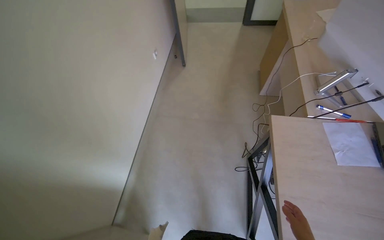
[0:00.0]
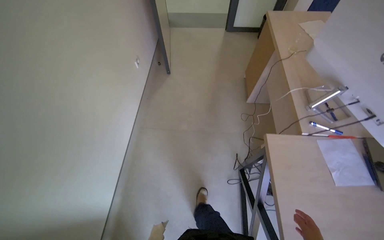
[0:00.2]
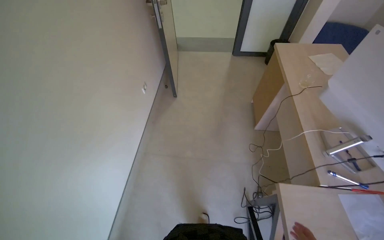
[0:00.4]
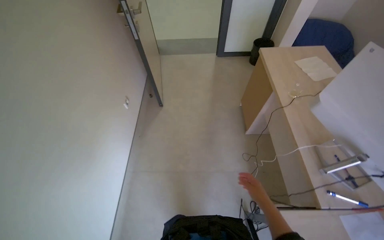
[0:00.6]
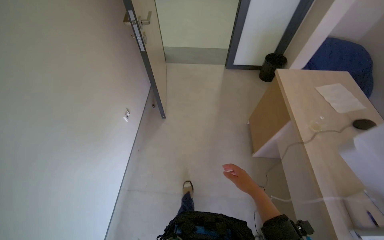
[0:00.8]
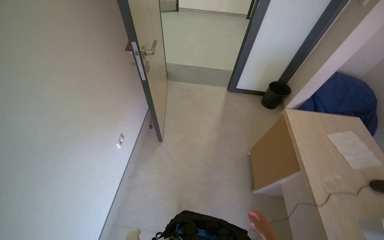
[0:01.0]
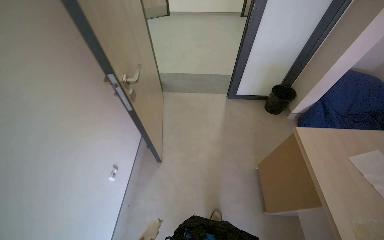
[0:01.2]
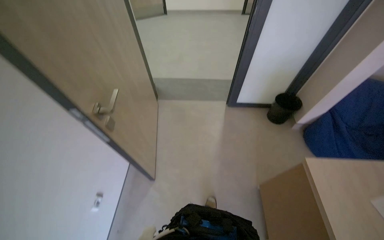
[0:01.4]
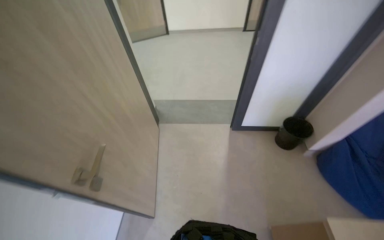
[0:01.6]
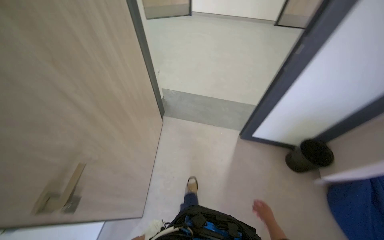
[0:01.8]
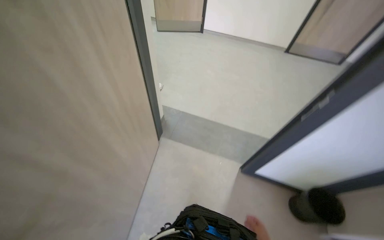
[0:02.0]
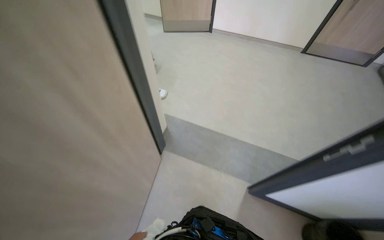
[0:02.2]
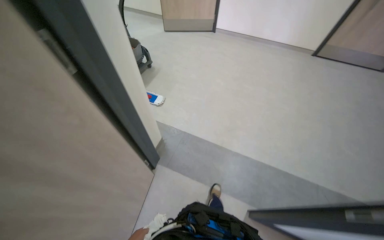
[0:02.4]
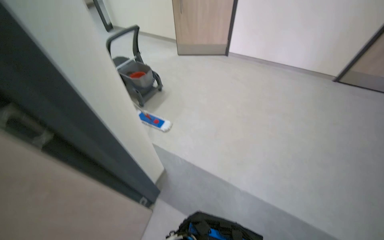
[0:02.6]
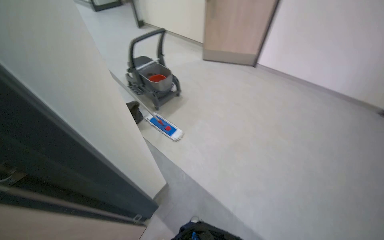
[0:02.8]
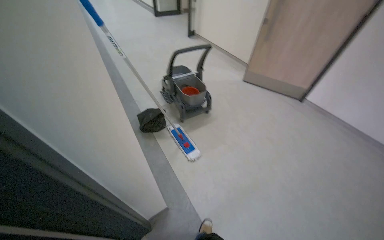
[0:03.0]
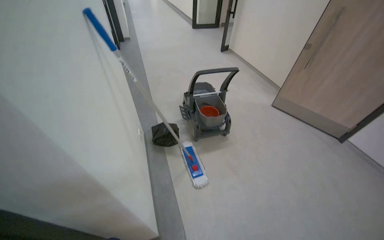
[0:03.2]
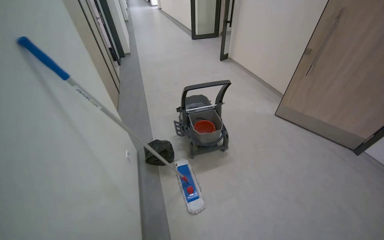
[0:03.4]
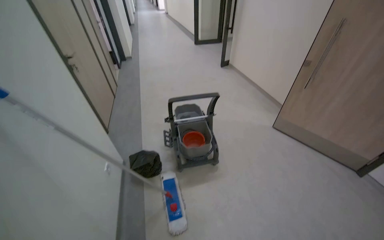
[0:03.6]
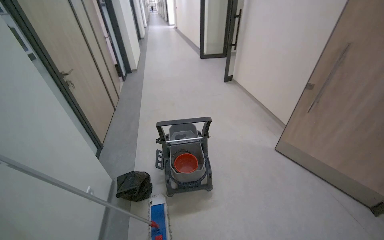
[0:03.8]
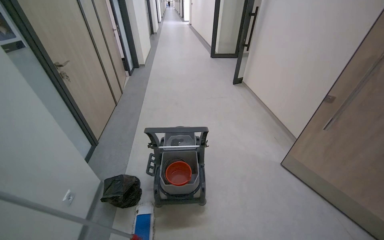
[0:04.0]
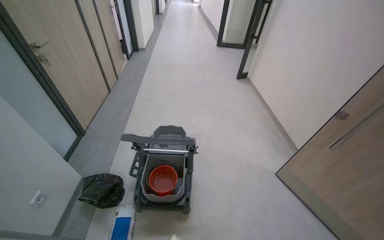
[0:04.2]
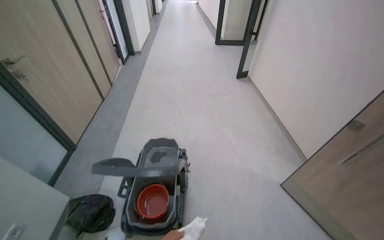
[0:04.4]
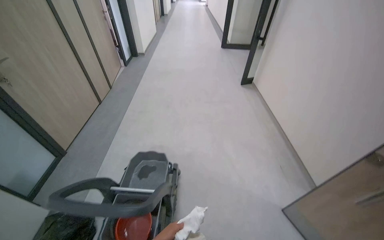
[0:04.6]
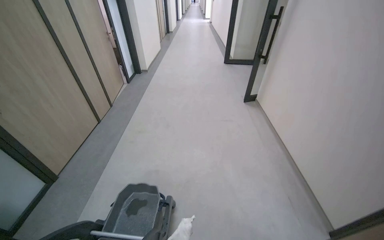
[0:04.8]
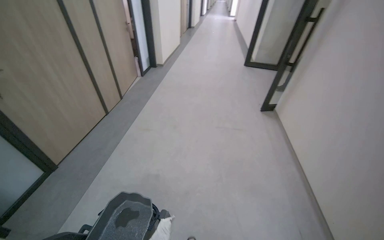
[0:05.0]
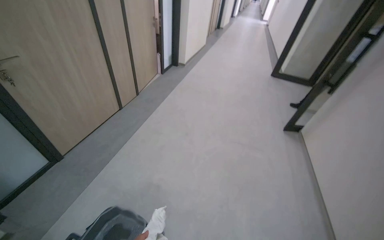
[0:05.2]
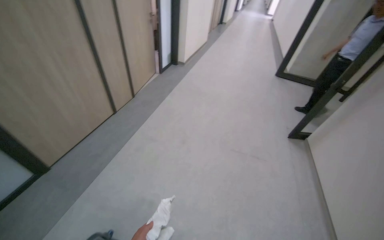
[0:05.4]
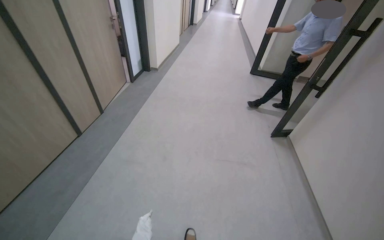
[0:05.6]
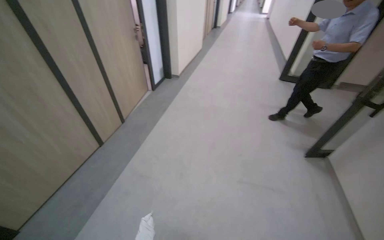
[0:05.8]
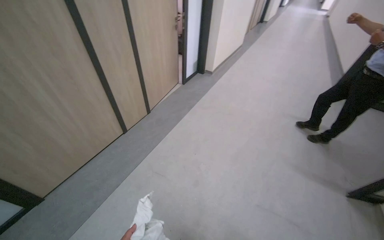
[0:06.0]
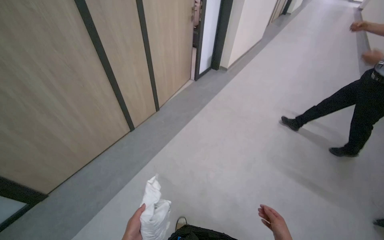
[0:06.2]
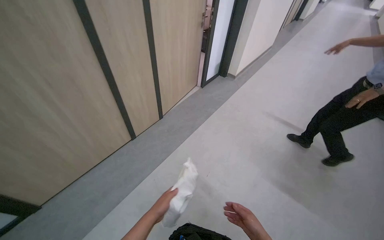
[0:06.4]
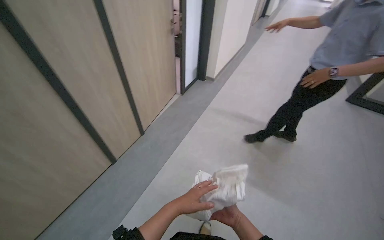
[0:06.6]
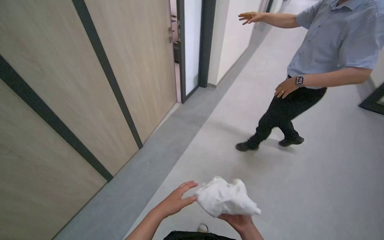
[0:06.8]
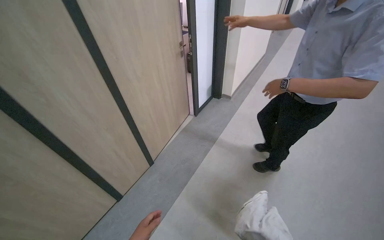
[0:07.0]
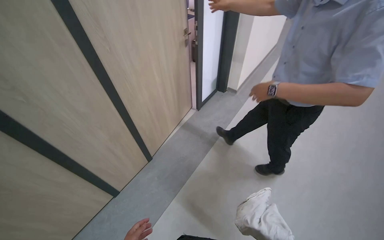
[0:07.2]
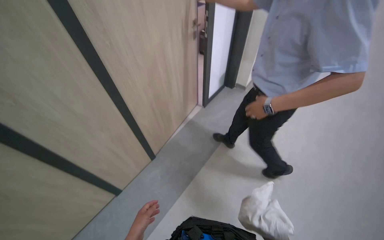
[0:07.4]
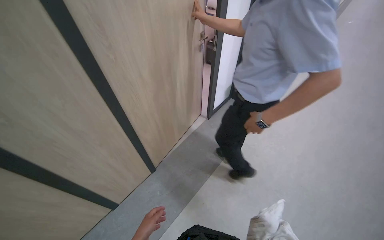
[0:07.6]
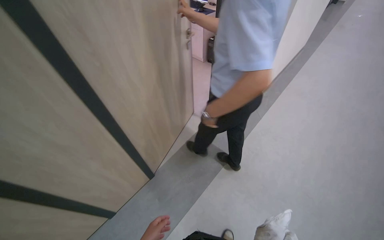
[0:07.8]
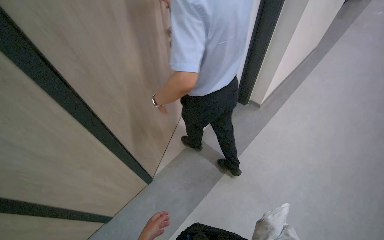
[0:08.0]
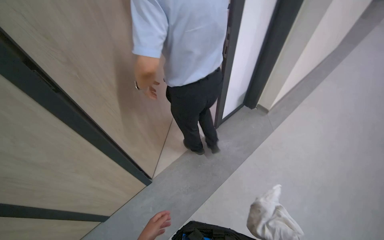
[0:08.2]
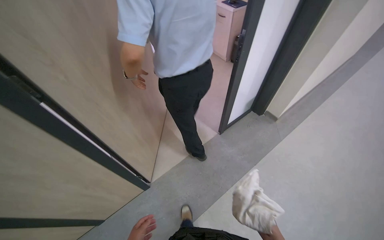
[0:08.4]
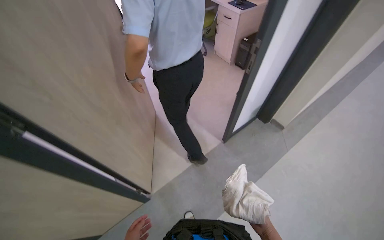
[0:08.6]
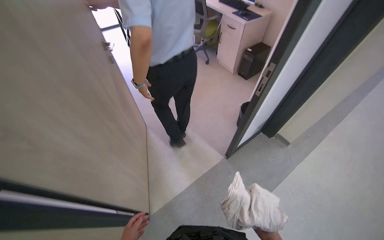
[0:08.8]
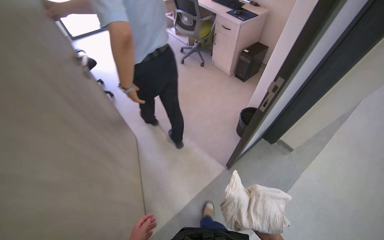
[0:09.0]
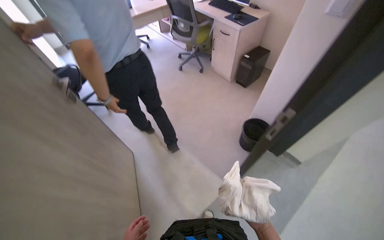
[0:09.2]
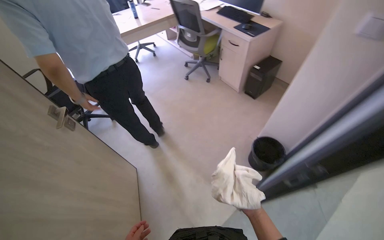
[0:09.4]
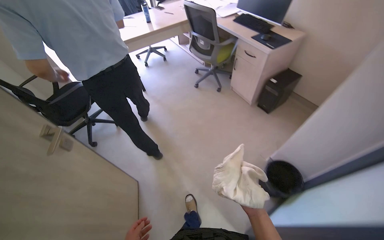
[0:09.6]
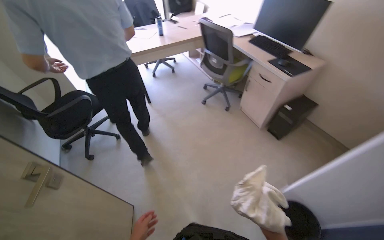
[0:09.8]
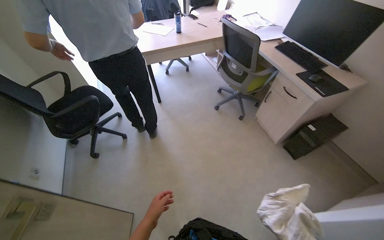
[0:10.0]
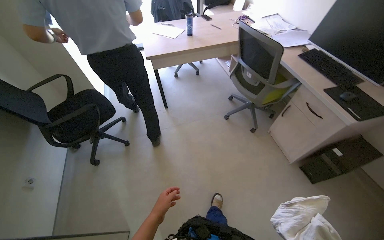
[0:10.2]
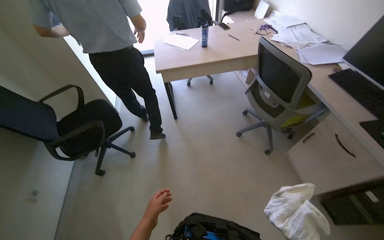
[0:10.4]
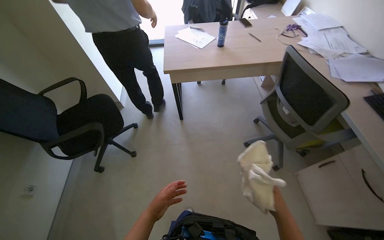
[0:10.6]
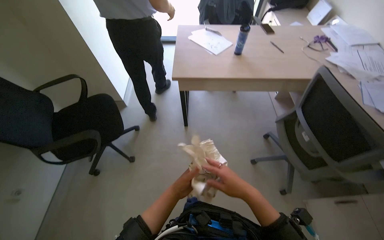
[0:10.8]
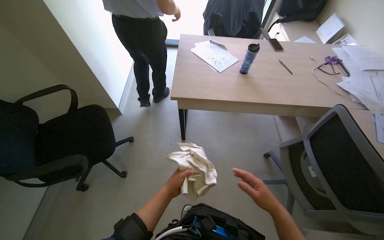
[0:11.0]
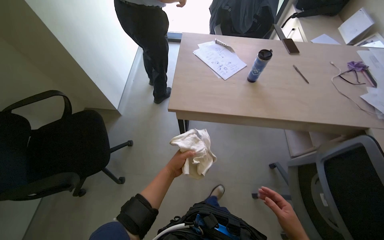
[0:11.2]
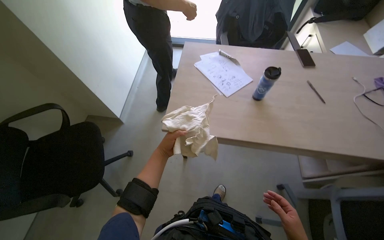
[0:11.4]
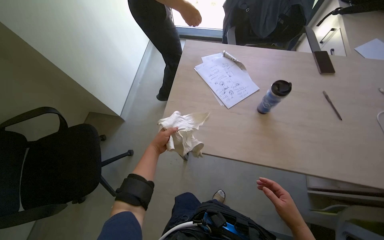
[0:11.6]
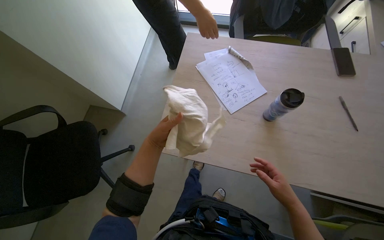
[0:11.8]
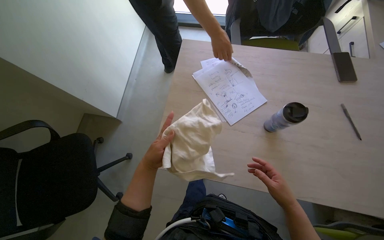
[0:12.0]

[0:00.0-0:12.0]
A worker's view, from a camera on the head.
Job: wiping surfaces.
The whole recording: Wiping office desk surfaces. The worker wipes the office desk surfaces with a cloth, moving items like the keyboard and mouse.
0:00.0 to 0:01.6: The camera travels roughly 1.5 m.
0:01.6 to 0:03.0: The camera is carried approximately 1.5 m. The head turns to the left by some 55 degrees.
0:03.0 to 0:04.4: The camera is carried approximately 1.5 m. The wearer's head swings about 30 degrees to the left.
0:04.4 to 0:06.0: The head travels about 1.5 m. The wearer looks about 35 degrees further to the left.
0:06.0 to 0:07.6: The camera is carried some 1 m. The view pans to the left by approximately 15 degrees.
0:07.6 to 0:09.0: The head travels roughly 40 cm. The wearer looks some 25 degrees further upward.
0:09.0 to 0:10.4: The camera travels some 1 m. The head rotates some 30 degrees to the left.
0:10.4 to 0:12.0: The head travels some 1 m. The head turns to the left by some 25 degrees. The camera pitches downward, by some 20 degrees.

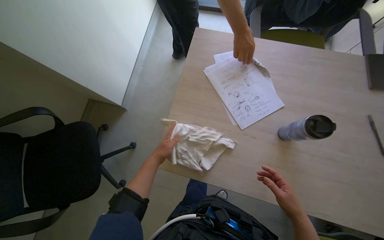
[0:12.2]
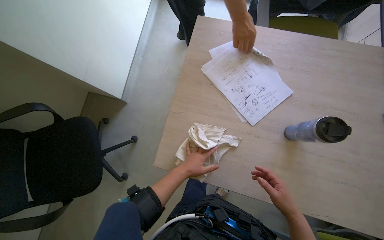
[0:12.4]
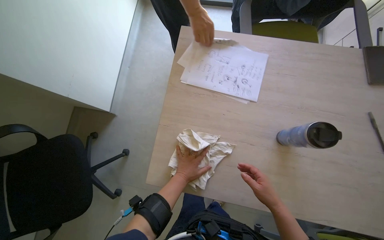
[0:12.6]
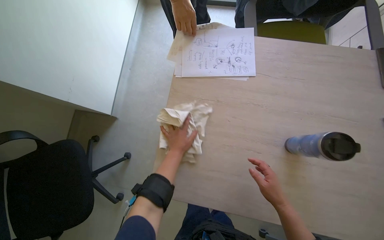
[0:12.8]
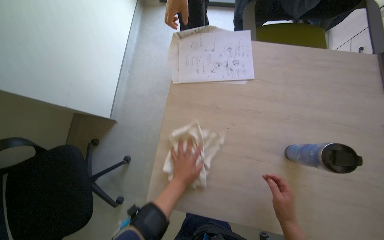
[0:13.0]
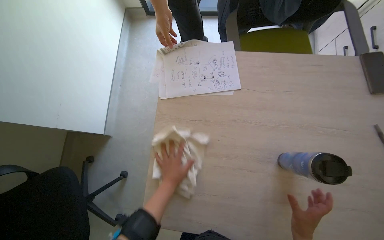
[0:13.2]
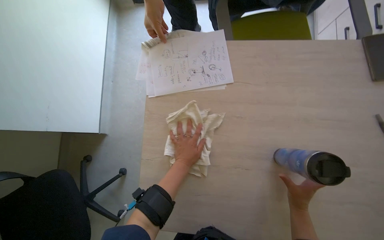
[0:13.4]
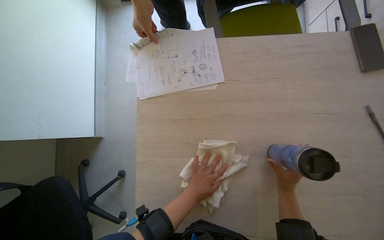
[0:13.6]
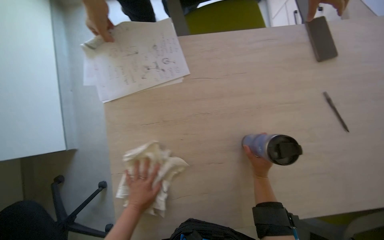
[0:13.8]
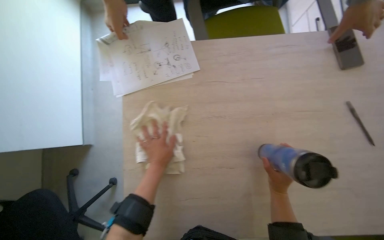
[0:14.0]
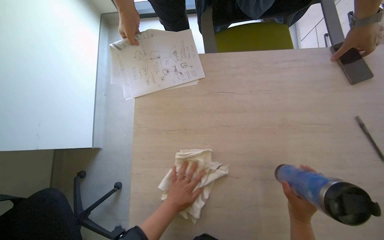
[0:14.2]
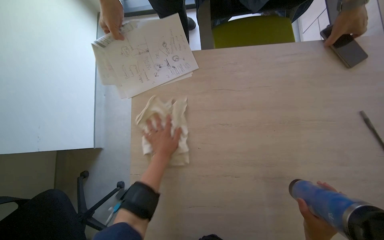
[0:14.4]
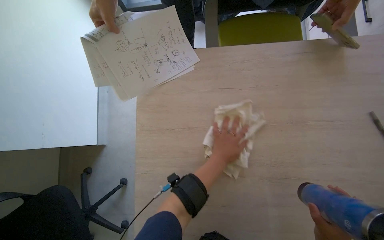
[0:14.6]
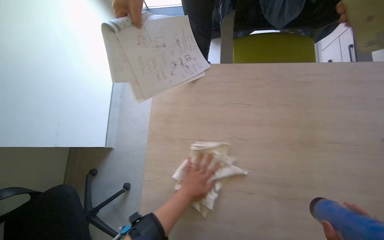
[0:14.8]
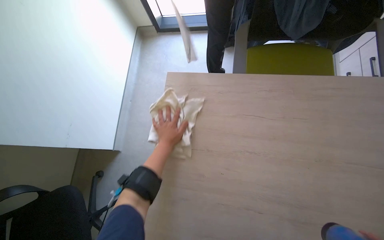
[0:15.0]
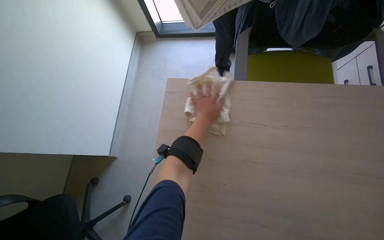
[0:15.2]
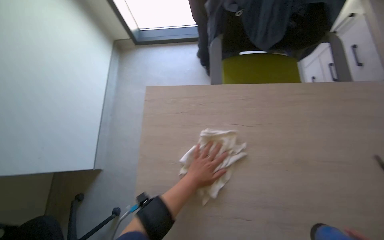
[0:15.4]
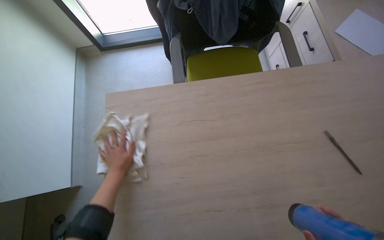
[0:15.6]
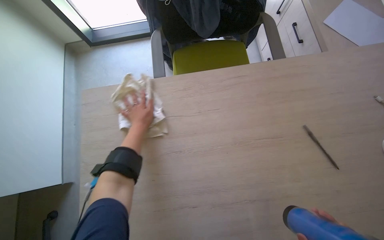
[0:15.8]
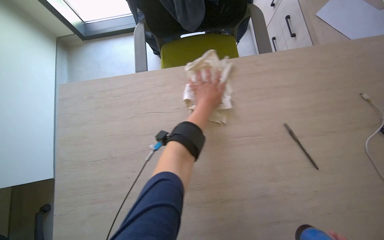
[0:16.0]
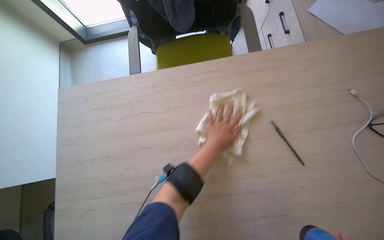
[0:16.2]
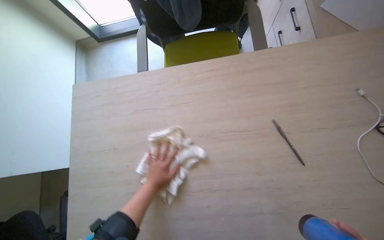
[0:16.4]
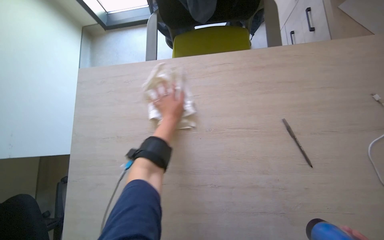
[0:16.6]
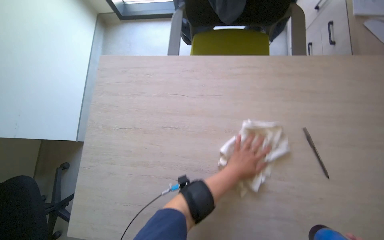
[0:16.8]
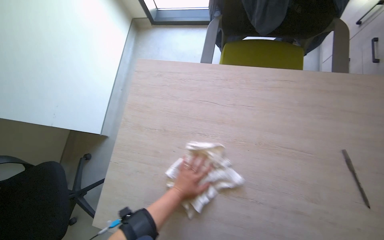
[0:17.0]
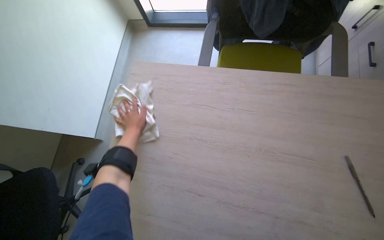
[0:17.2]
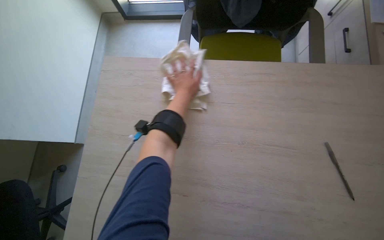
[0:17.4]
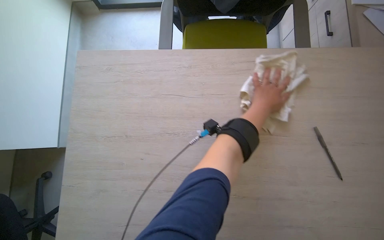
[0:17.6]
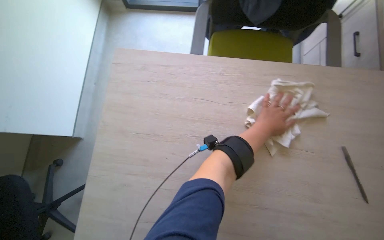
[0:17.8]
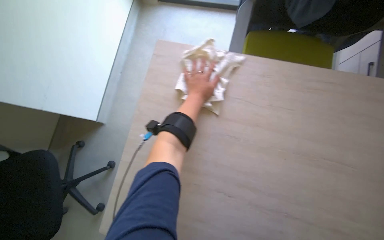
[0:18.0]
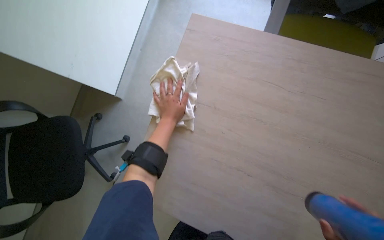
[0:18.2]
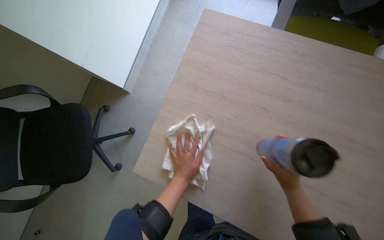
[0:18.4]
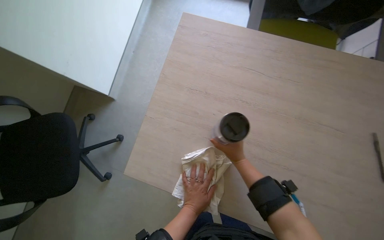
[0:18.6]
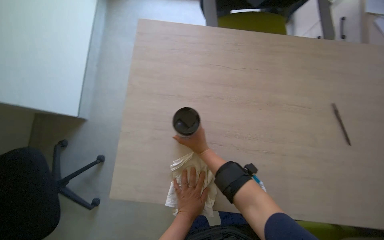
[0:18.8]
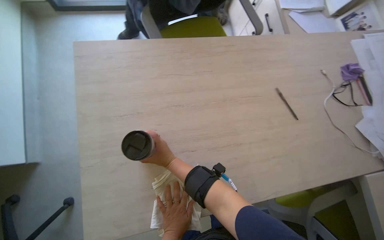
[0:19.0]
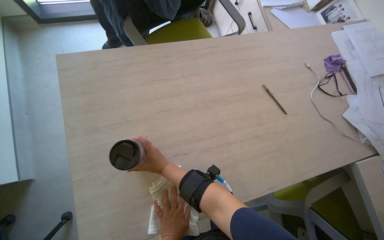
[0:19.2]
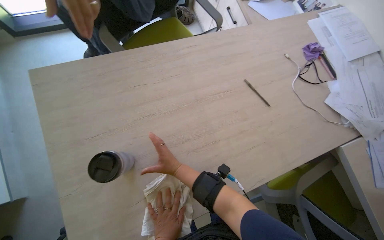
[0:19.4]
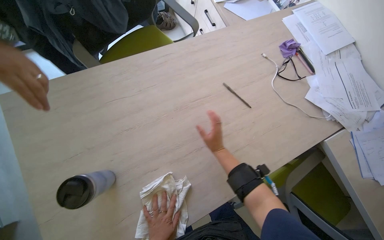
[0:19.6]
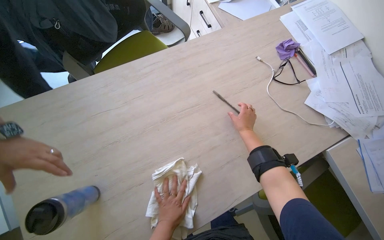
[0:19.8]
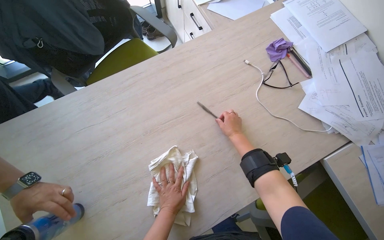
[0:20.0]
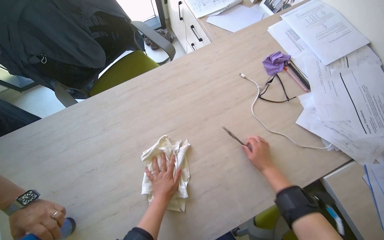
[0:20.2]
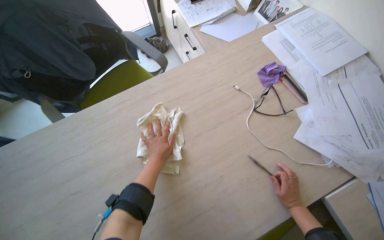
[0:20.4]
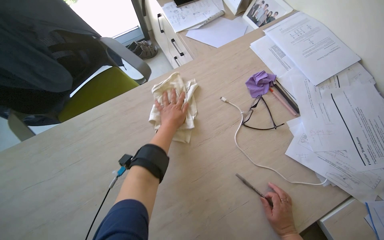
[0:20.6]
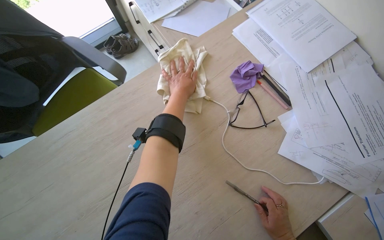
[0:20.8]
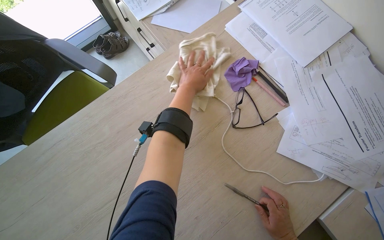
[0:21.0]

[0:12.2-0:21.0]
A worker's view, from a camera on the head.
Job: wiping surfaces.
The whole recording: Wiping office desk surfaces. The worker wipes the office desk surfaces with a cloth, moving items like the keyboard and mouse.
0:12.2 to 0:13.6: The left hand heads to the right, covering about 20 cm, while the right hand travels farther from the camera by some 15 cm.
0:13.6 to 0:15.2: The left hand moves up and down the picture over approximately 30 cm, changing direction 4 times.
0:16.6 to 0:18.0: The left hand swings left and right, some 40 cm each way, with 2 reversals.
0:18.0 to 0:19.6: The wearer looks approximately 45 degrees further to the right.
0:19.6 to 0:21.0: The camera is carried some 50 cm.
